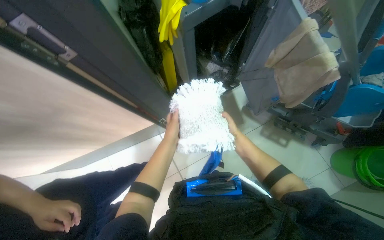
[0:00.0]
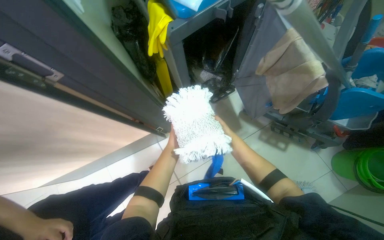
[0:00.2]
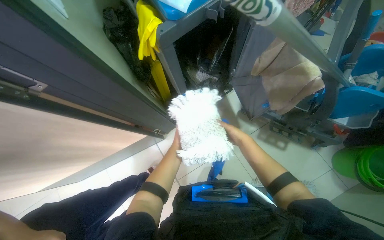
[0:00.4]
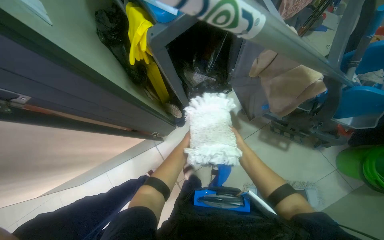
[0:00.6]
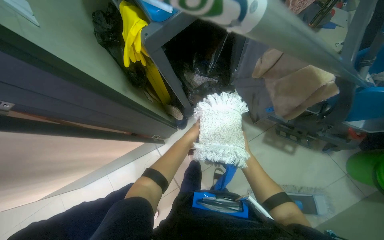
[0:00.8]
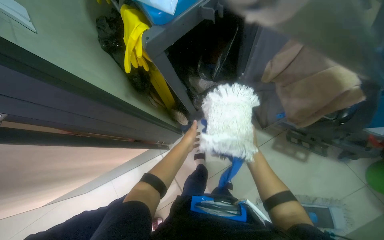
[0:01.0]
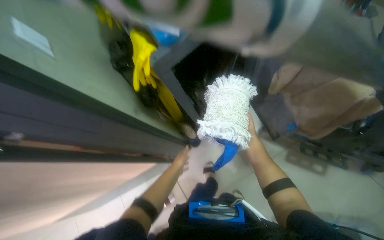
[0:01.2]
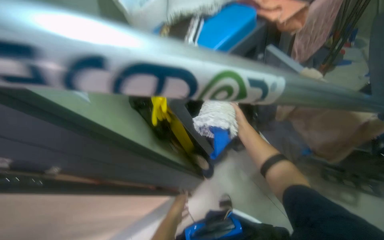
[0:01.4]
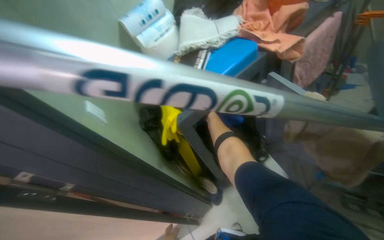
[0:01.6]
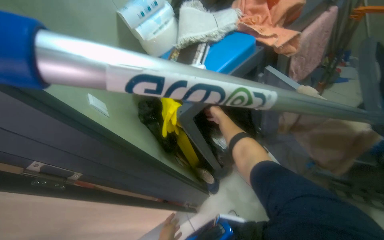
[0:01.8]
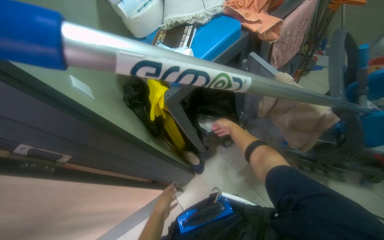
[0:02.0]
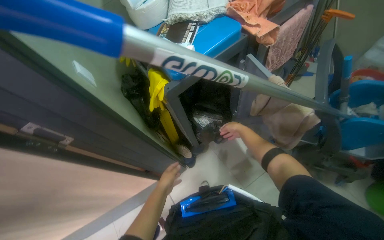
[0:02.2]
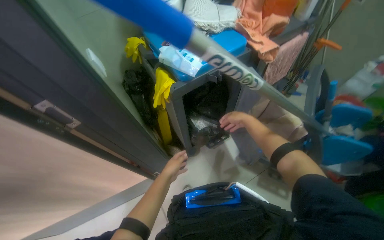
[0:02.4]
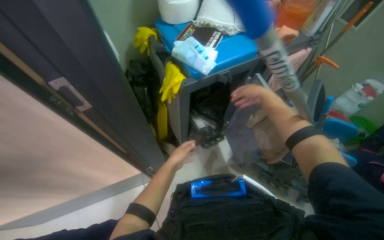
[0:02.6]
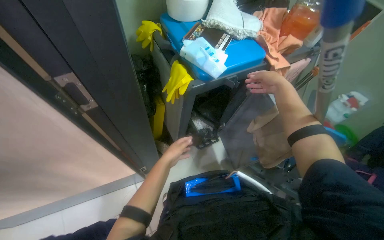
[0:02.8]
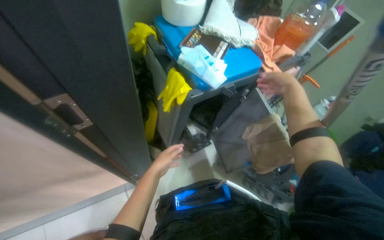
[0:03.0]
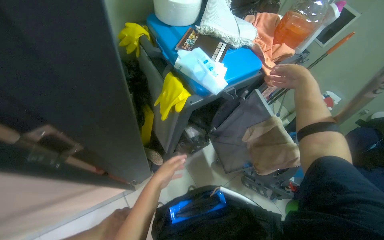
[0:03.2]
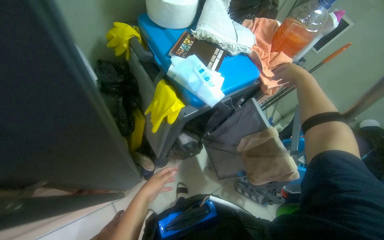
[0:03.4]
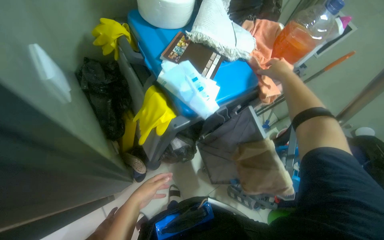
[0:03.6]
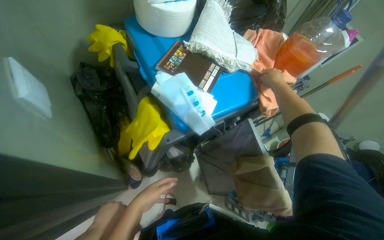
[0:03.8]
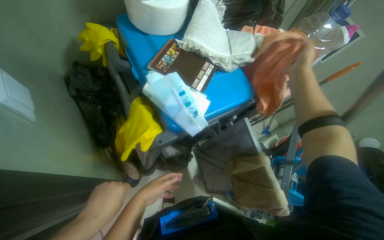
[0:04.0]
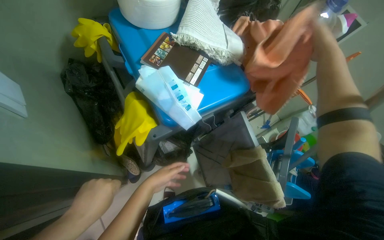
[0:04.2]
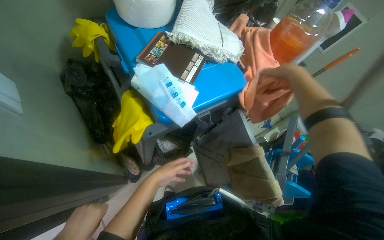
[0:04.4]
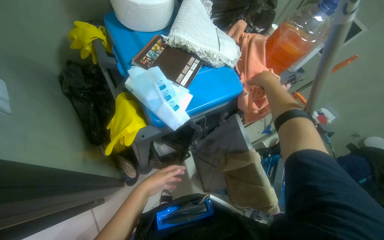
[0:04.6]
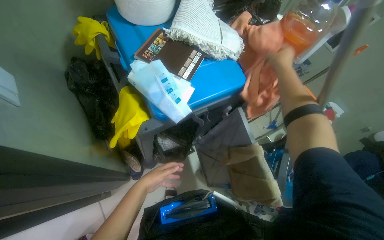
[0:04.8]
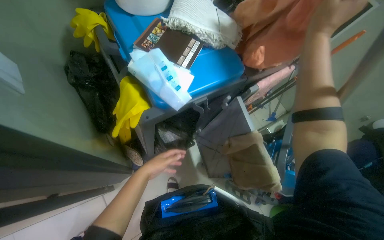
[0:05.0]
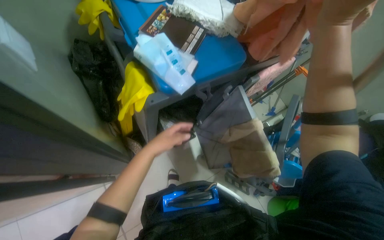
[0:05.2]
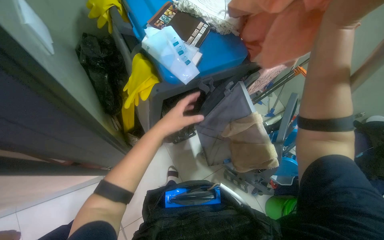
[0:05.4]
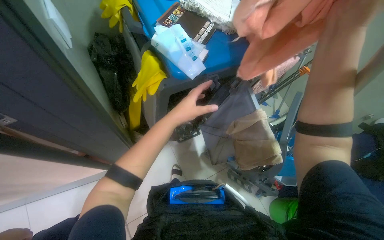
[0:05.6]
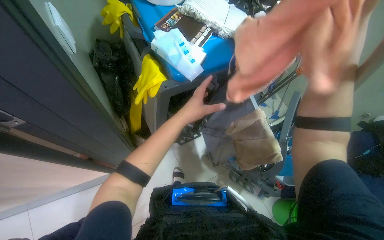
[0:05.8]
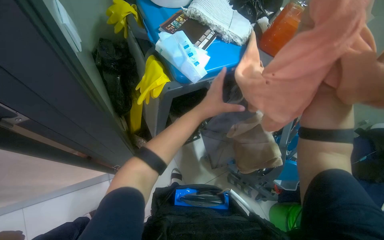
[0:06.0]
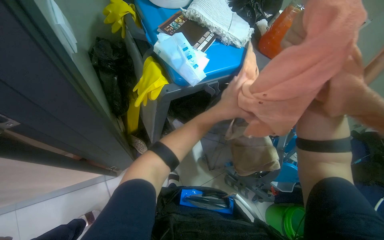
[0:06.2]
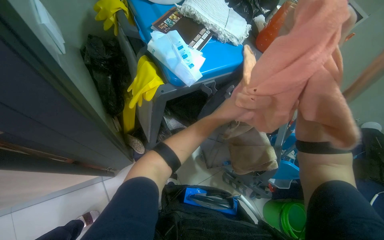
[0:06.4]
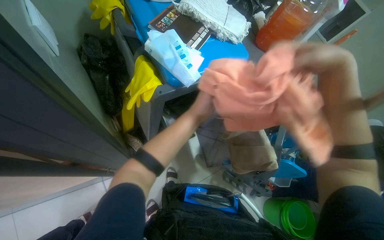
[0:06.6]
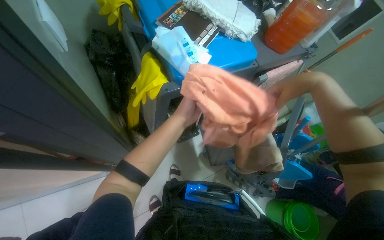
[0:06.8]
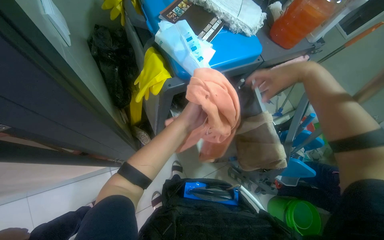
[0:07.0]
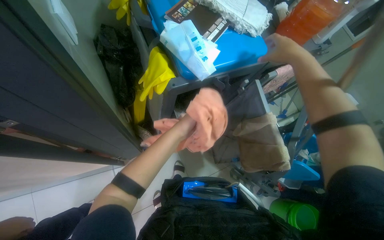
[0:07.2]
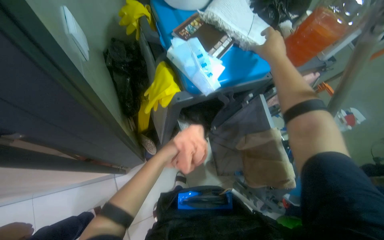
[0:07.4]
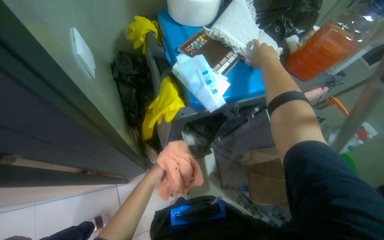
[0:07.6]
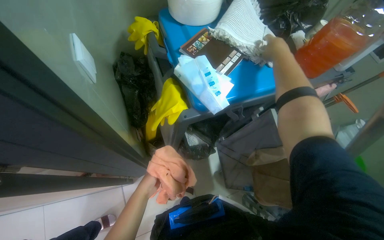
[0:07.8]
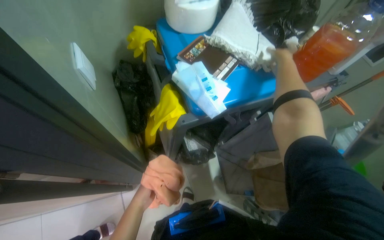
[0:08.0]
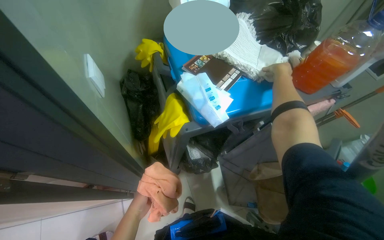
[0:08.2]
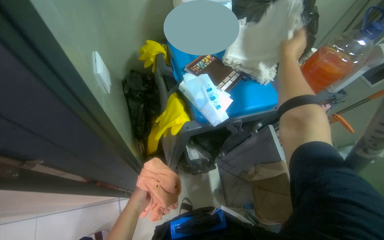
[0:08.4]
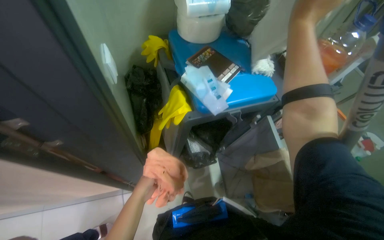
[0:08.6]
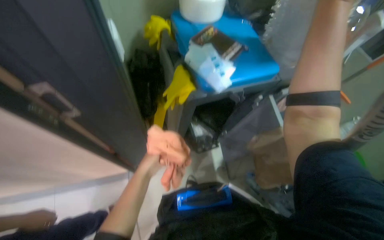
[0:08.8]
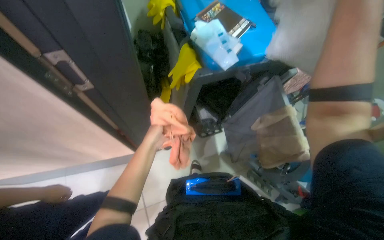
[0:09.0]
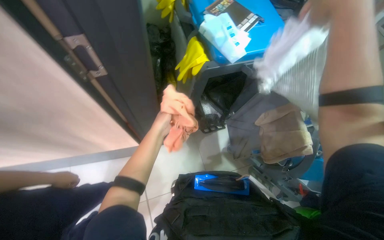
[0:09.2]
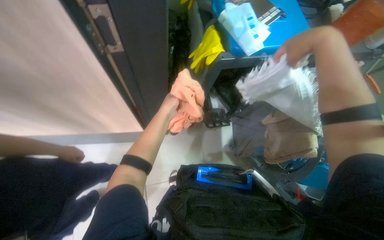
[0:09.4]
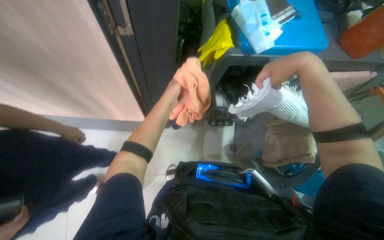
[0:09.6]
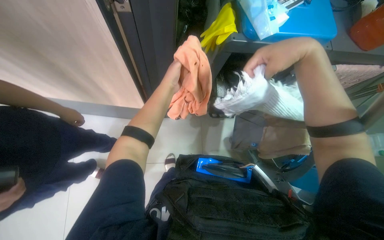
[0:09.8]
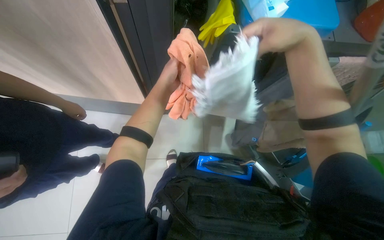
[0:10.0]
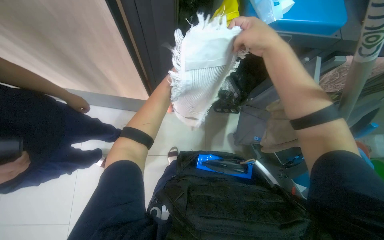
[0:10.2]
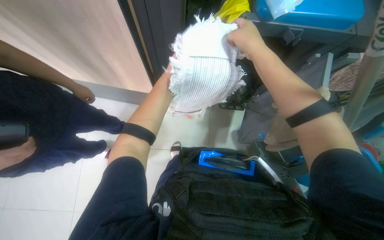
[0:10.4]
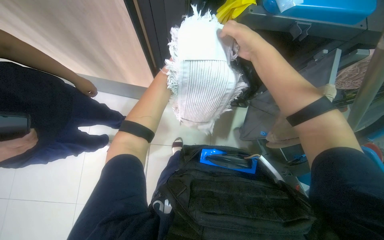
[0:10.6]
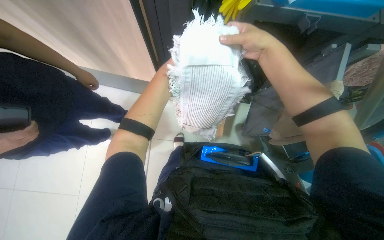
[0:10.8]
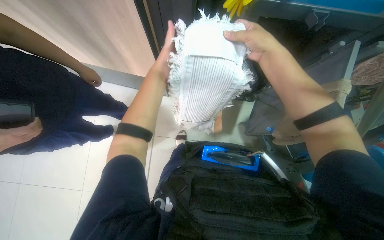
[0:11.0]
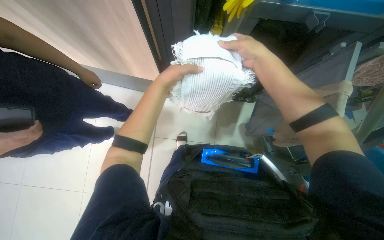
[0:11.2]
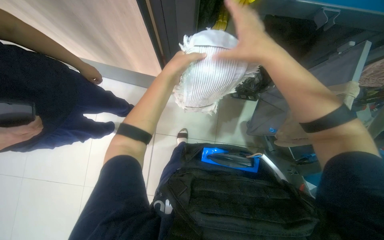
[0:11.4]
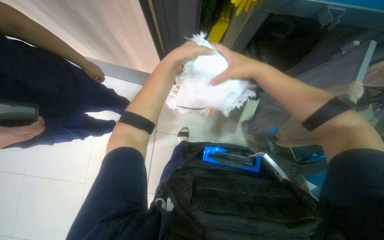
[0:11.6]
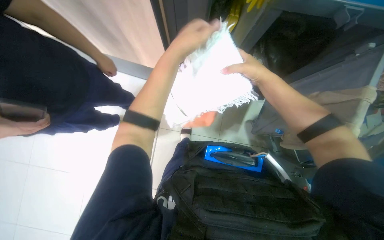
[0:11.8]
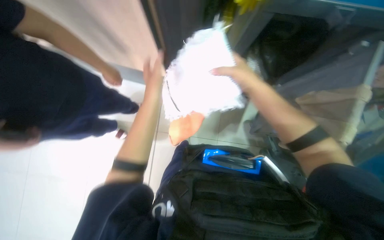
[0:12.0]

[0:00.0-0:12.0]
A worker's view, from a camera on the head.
Job: organizing items.
The whole recording: Storing Towels. The worker folds towels and places them in a cabinet.
0:00.0 to 0:01.6: The wearer looks some 25 degrees further upward.
0:01.6 to 0:03.0: The view swings roughly 25 degrees to the right. The right hand is displaced nearer to the camera and to the right by some 30 cm.
0:03.0 to 0:04.4: The right hand reaches about 5 cm nearer to the camera, then returns.
0:04.4 to 0:06.0: The left hand travels nearer to the camera and to the right by some 25 cm.
0:07.6 to 0:09.0: The left hand is displaced to the left by approximately 20 cm, while the right hand heads nearer to the camera, covering roughly 30 cm.
0:09.0 to 0:10.4: The right hand is displaced farther from the camera and to the left by approximately 30 cm.
0:10.4 to 0:12.0: The left hand travels nearer to the camera and back again, approximately 5 cm each way. Meanwhile the right hand travels down the picture by some 10 cm.

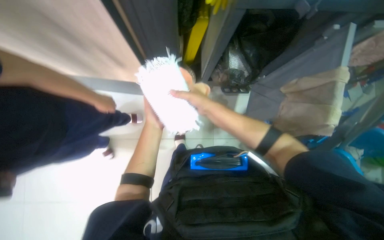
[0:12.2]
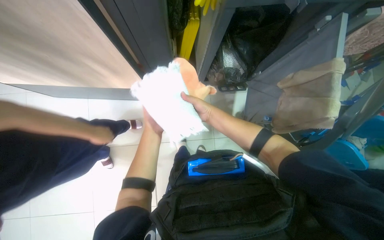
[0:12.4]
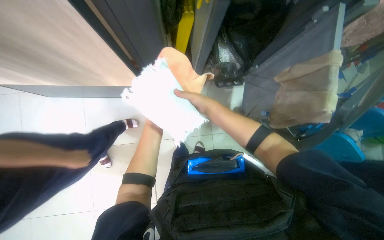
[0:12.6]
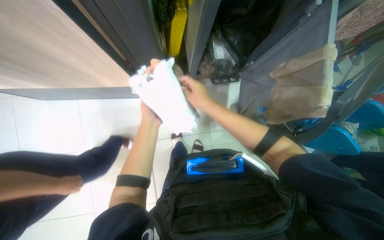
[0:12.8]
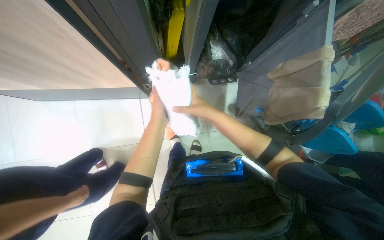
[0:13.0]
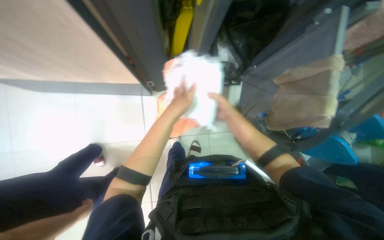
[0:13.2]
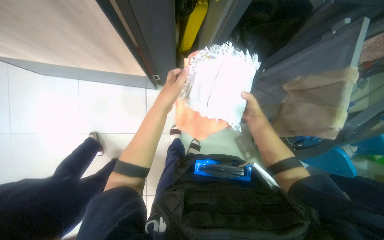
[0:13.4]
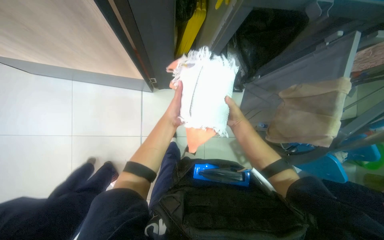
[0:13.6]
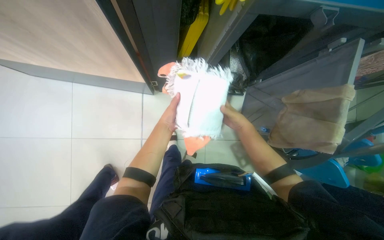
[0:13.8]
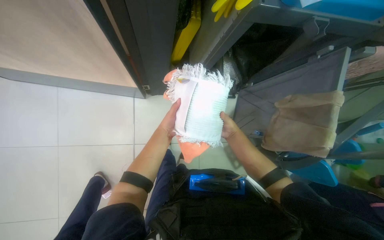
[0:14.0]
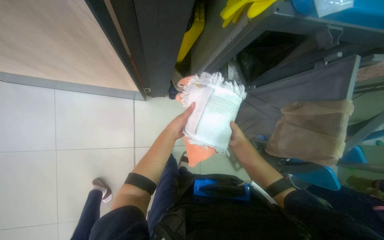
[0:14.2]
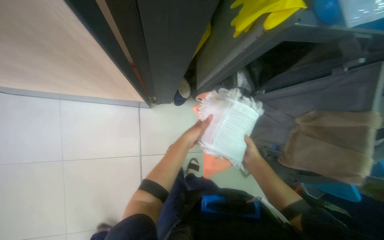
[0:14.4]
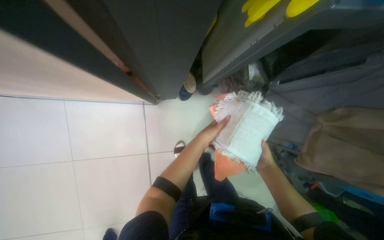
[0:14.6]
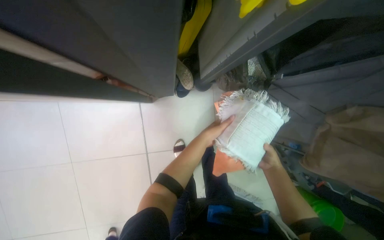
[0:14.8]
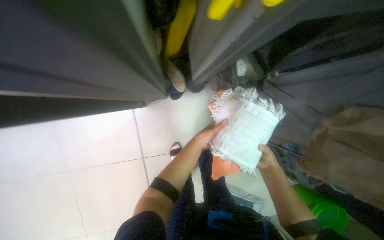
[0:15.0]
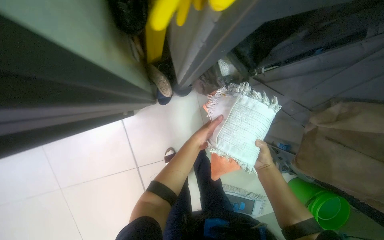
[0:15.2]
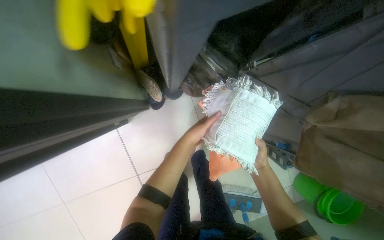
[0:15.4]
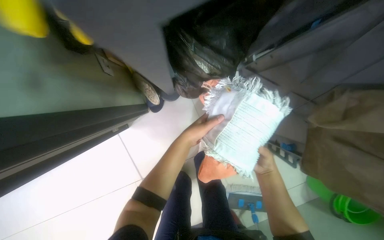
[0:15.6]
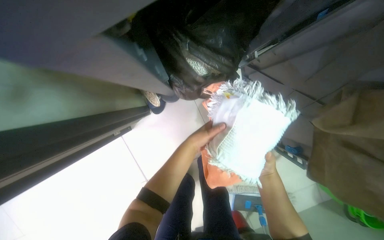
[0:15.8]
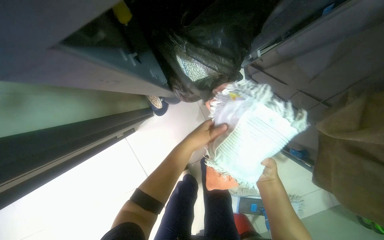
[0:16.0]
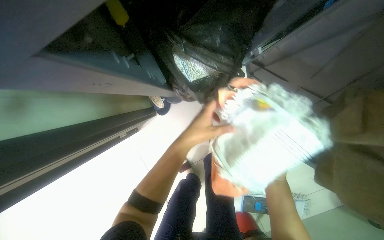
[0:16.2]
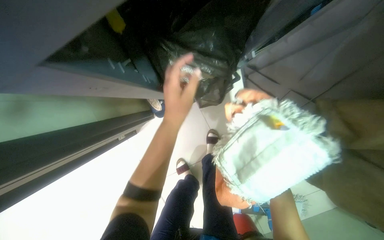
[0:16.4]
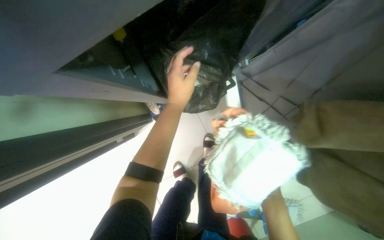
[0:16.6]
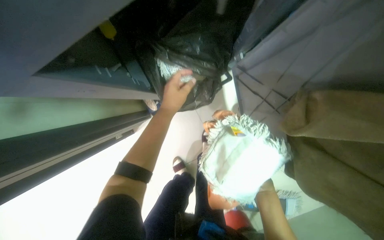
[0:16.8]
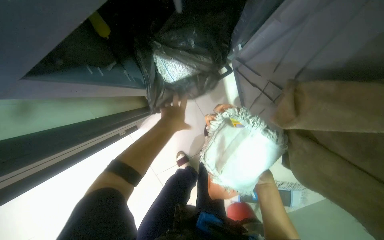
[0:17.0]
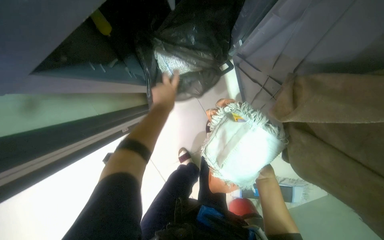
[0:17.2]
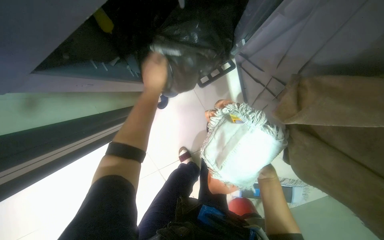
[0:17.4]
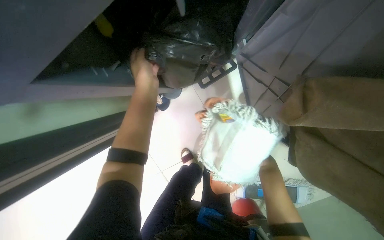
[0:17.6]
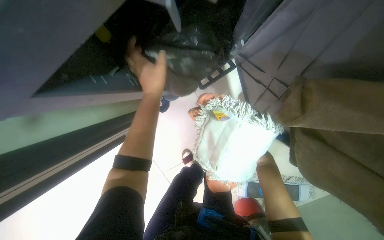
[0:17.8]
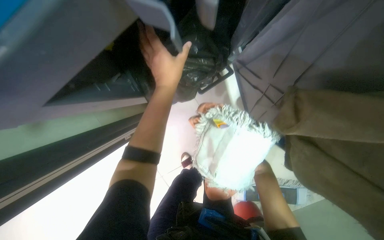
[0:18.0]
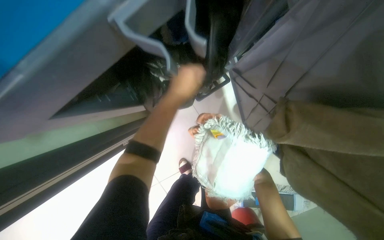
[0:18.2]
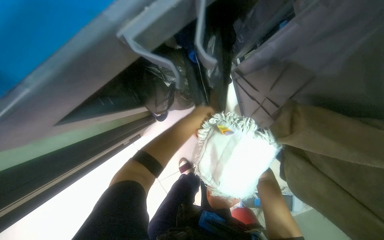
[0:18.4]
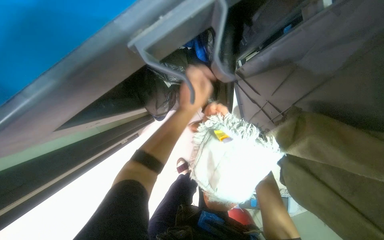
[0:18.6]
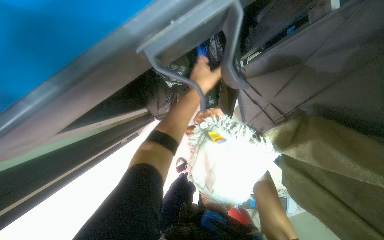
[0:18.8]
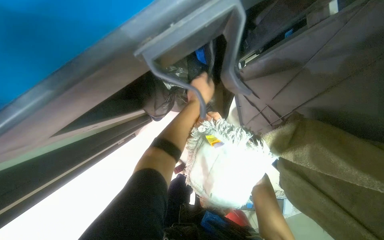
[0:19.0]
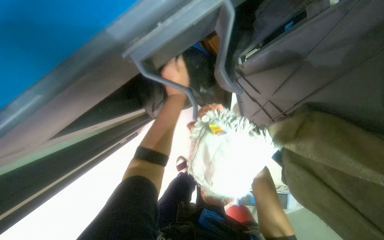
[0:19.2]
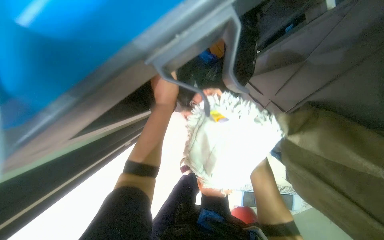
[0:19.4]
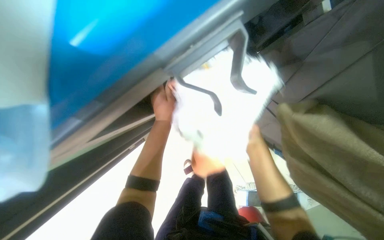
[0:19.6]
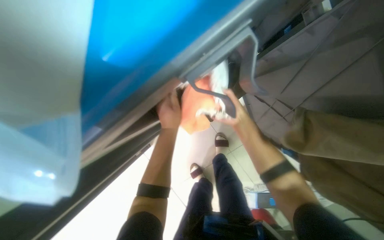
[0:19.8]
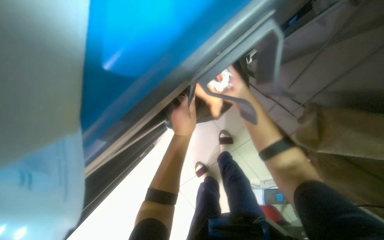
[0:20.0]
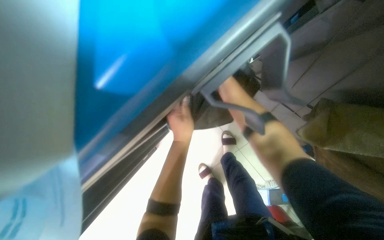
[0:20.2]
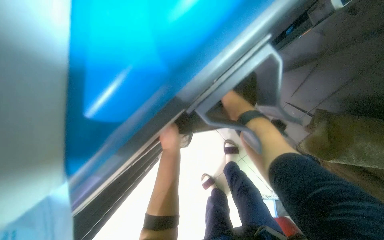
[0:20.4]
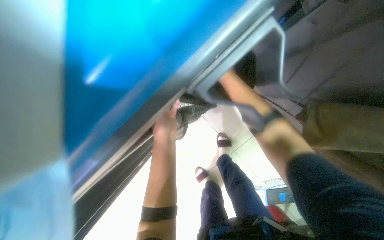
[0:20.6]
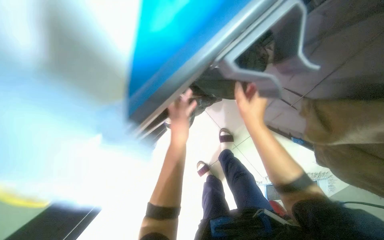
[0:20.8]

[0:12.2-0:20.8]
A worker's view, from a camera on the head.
Job: organizing items.
The whole recording: Storing Towels. The worker folds towels and places them in a cabinet.
0:12.2 to 0:13.6: The right hand is displaced to the right and farther from the camera by about 20 cm.
0:13.6 to 0:15.0: The left hand travels farther from the camera by about 25 cm.
0:15.0 to 0:16.6: The left hand moves up the picture, some 15 cm.
